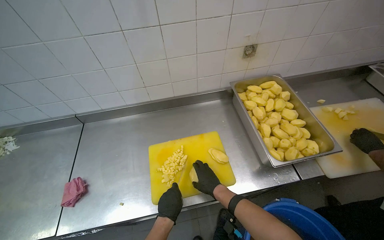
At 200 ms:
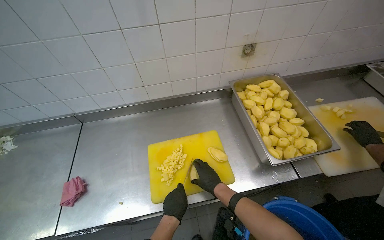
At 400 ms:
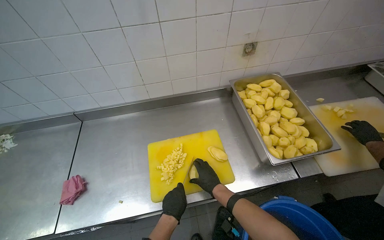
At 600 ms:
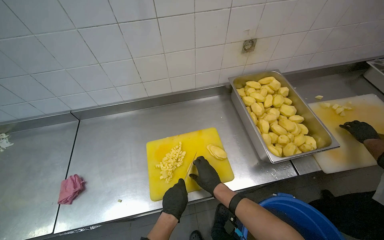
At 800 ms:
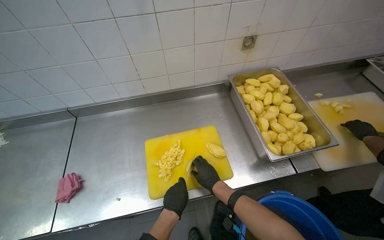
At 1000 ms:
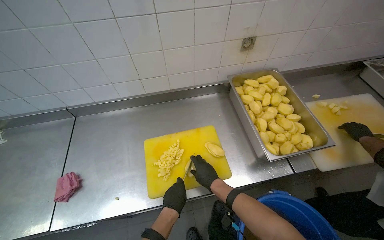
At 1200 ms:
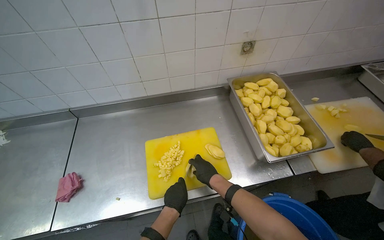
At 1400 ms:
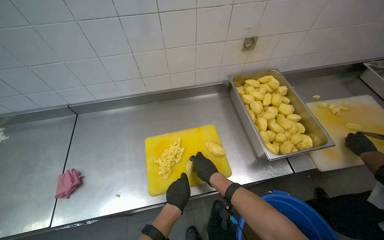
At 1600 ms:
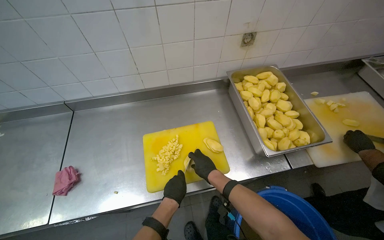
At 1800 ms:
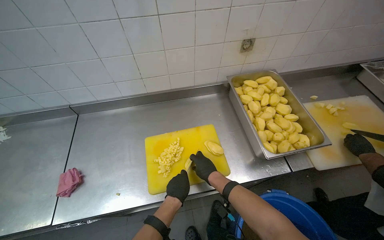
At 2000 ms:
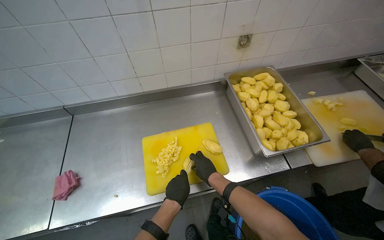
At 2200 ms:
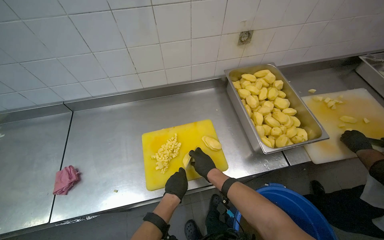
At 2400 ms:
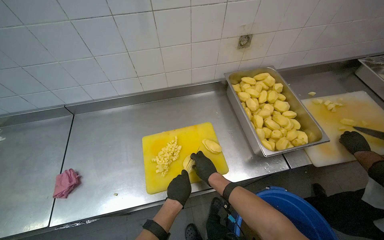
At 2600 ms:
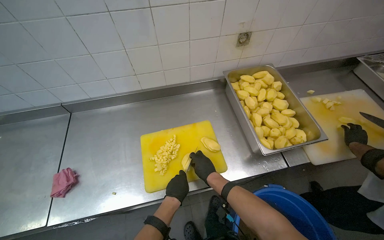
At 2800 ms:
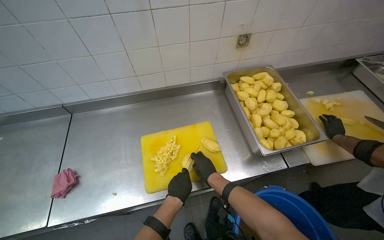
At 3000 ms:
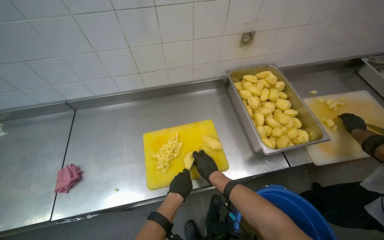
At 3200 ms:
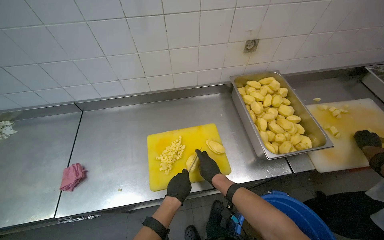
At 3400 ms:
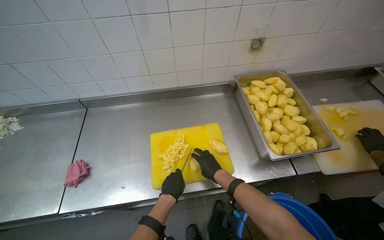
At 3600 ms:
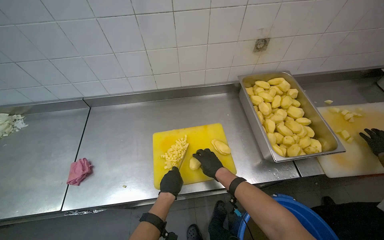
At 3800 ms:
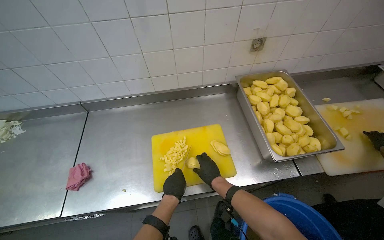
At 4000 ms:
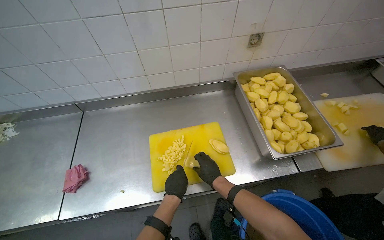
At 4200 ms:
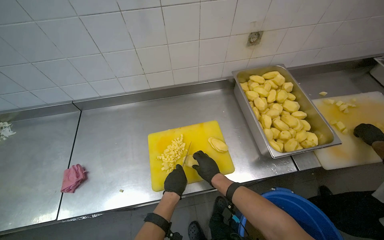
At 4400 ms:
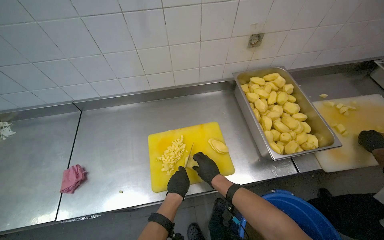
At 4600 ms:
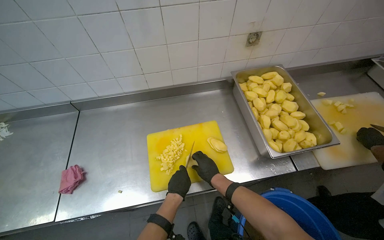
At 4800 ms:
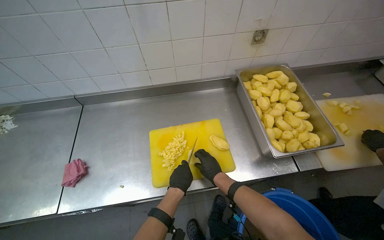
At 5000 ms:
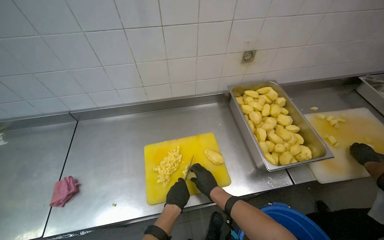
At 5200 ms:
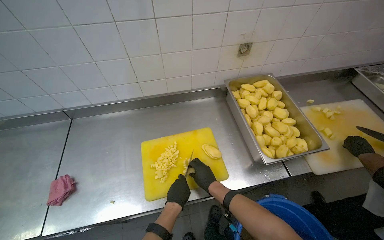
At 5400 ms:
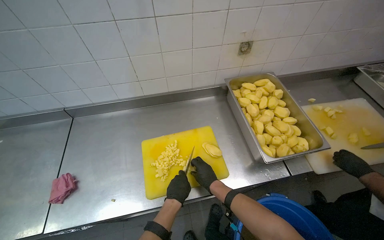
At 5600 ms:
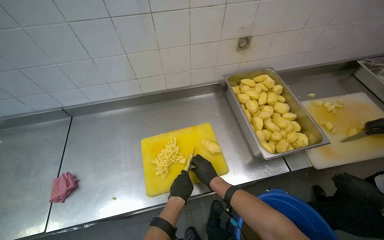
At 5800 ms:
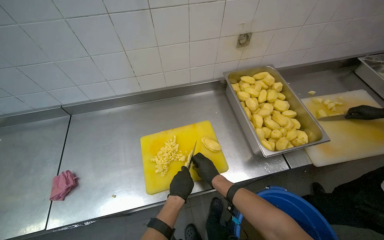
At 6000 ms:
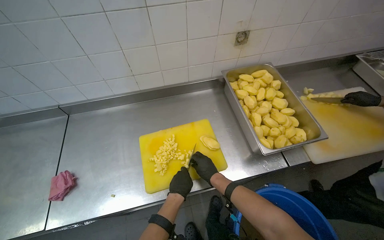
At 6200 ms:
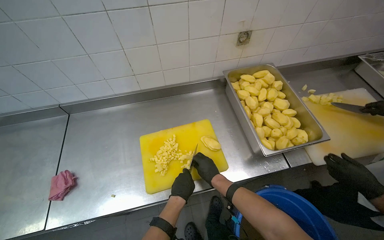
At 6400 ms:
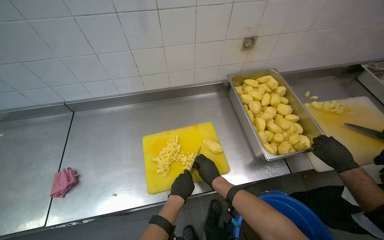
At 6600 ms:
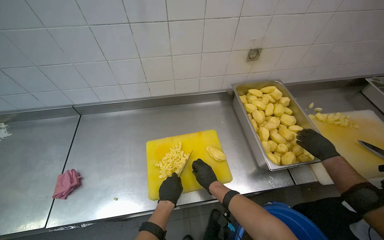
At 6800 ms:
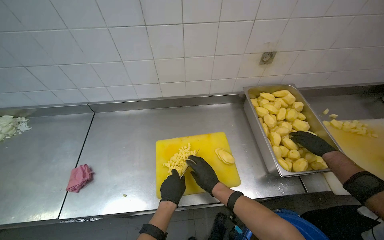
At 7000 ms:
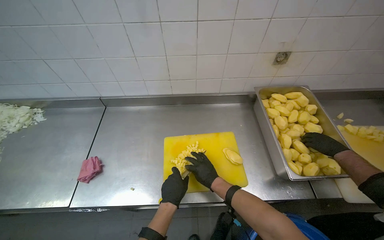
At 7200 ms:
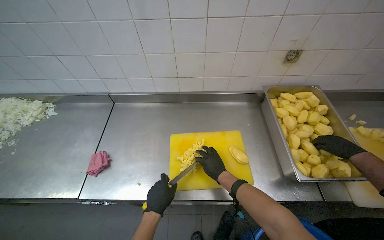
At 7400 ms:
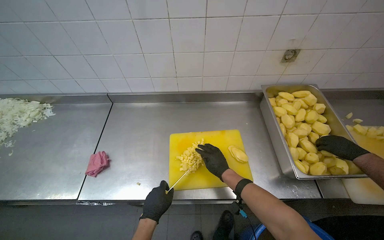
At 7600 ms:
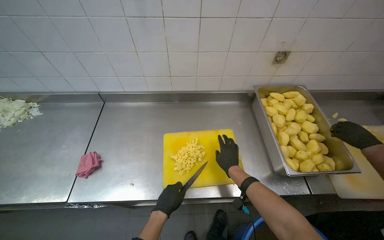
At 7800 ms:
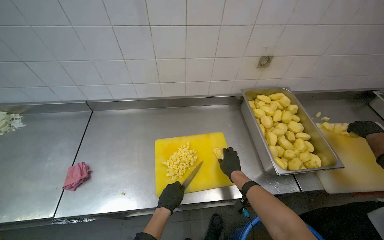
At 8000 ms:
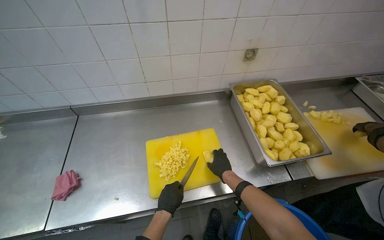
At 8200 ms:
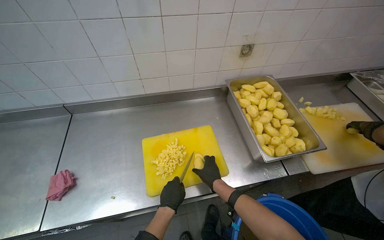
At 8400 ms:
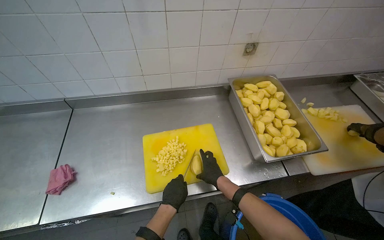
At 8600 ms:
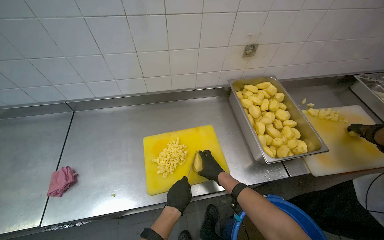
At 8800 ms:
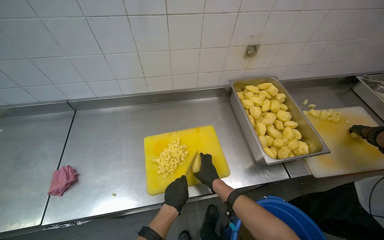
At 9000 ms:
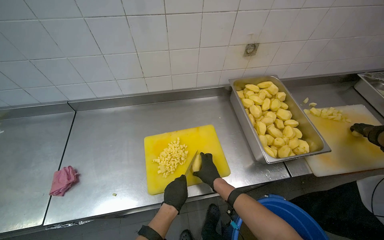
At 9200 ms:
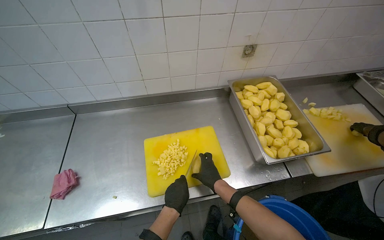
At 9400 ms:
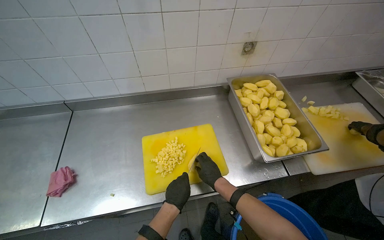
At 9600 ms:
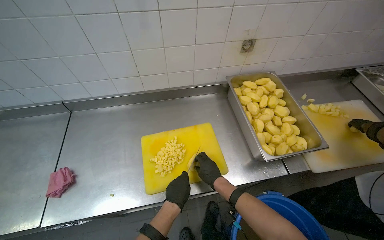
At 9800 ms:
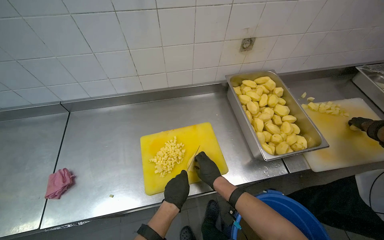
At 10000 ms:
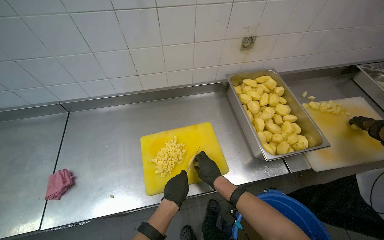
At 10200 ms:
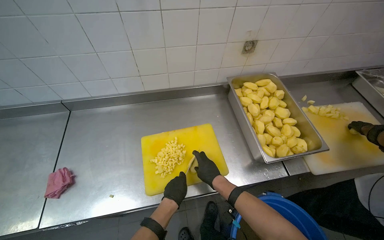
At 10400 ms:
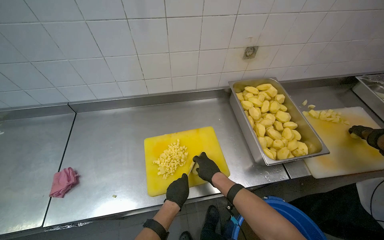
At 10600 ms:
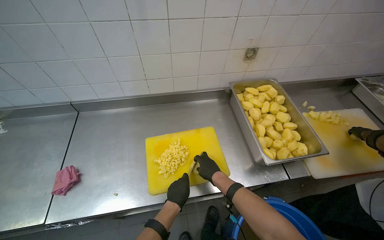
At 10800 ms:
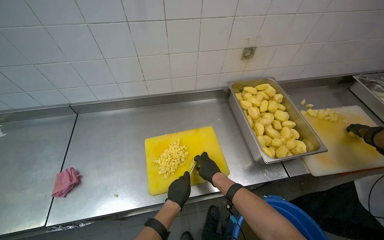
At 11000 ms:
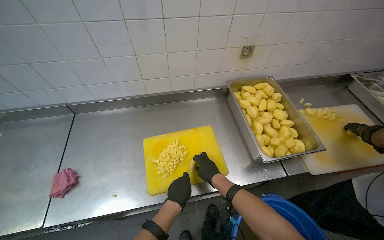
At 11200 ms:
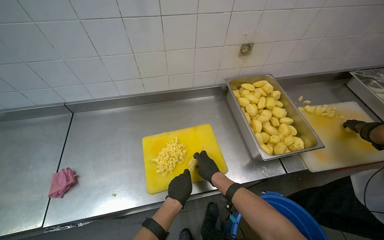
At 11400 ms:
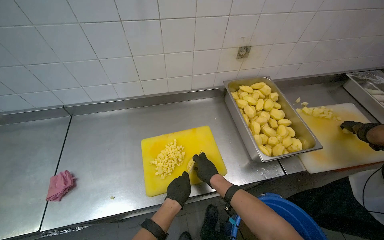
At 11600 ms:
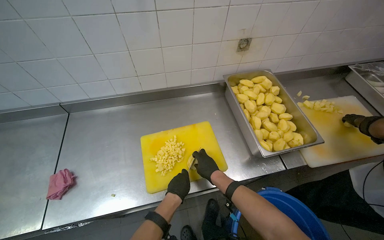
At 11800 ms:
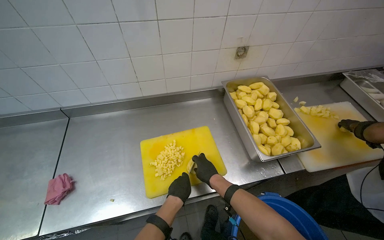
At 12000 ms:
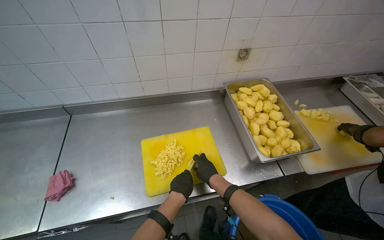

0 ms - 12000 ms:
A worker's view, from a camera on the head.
Job: preparing food.
The whole recording: Chopping potatoes into cubes. The worker chops peeled potatoes into small cubes on a yellow cutting board.
0 ms - 6000 ms: The hands stay close to where they were, moving slightly.
6000 ms - 7600 ms: The left hand goes roughly 15 cm to the left.
9000 ms - 12000 ms: The hands make small movements and keep their place.

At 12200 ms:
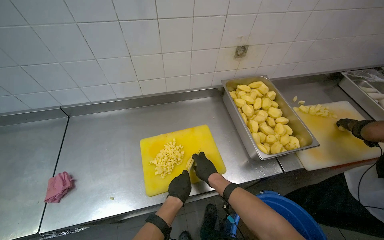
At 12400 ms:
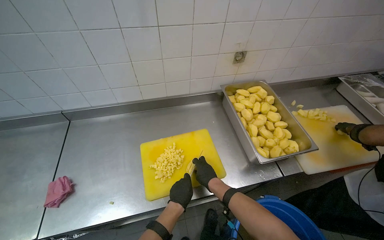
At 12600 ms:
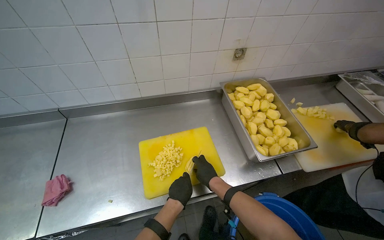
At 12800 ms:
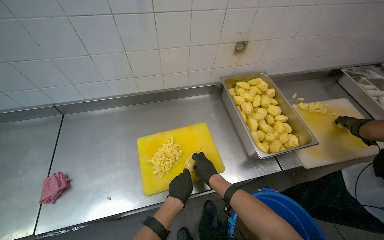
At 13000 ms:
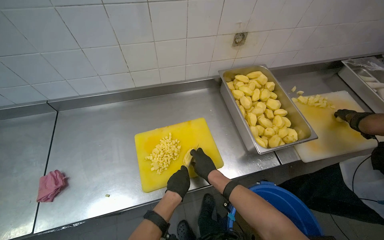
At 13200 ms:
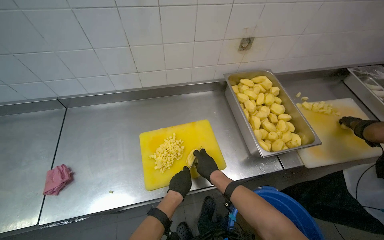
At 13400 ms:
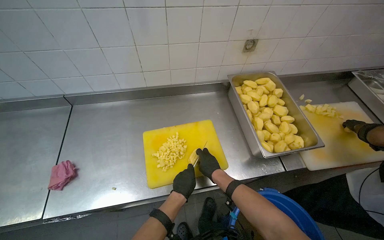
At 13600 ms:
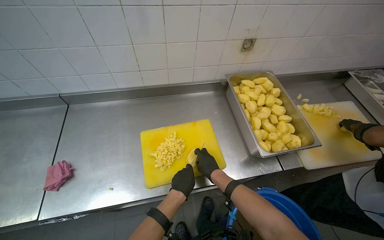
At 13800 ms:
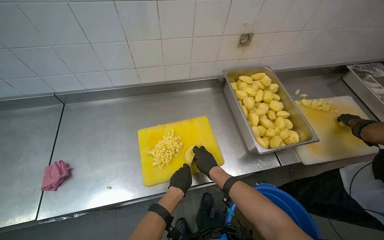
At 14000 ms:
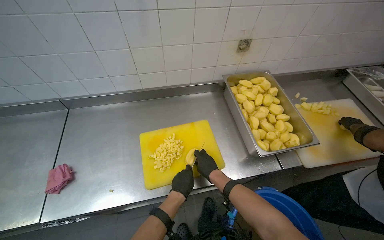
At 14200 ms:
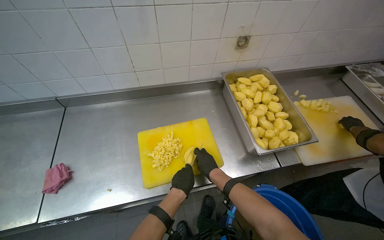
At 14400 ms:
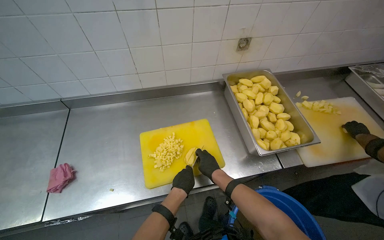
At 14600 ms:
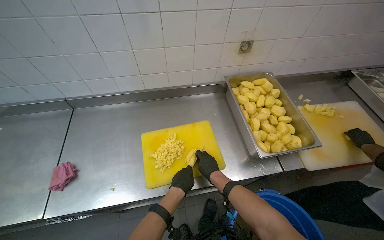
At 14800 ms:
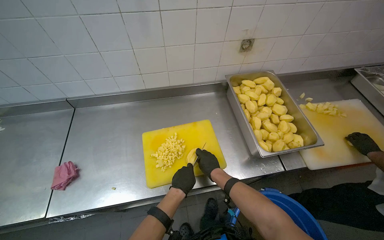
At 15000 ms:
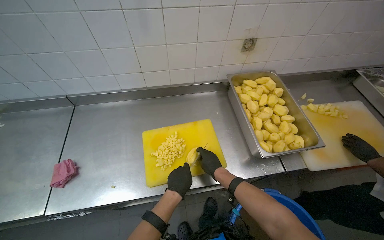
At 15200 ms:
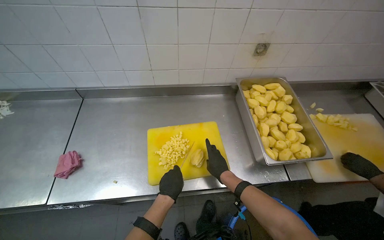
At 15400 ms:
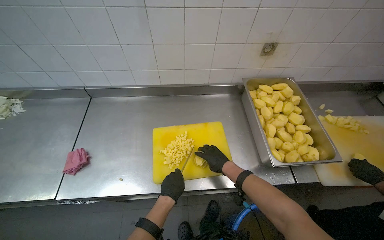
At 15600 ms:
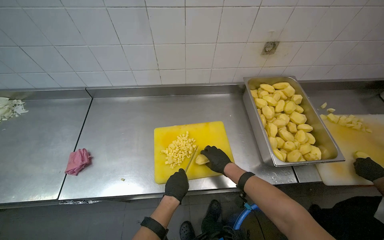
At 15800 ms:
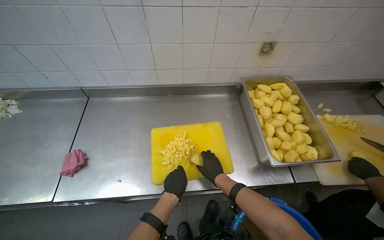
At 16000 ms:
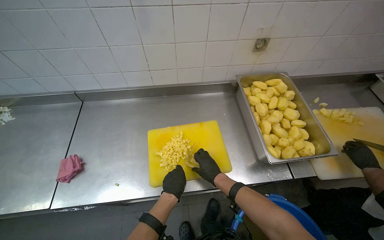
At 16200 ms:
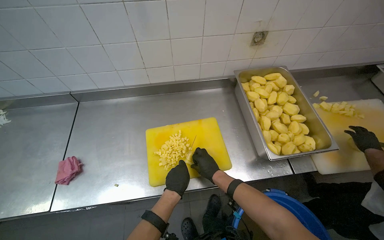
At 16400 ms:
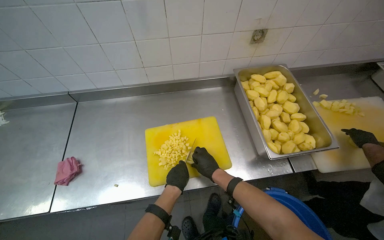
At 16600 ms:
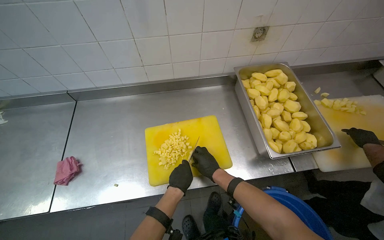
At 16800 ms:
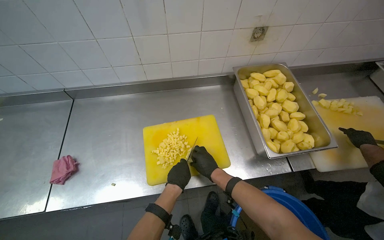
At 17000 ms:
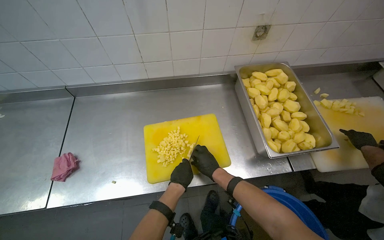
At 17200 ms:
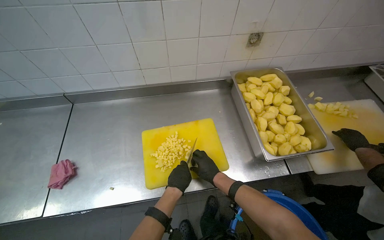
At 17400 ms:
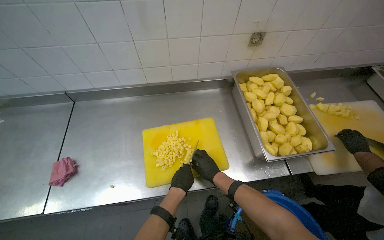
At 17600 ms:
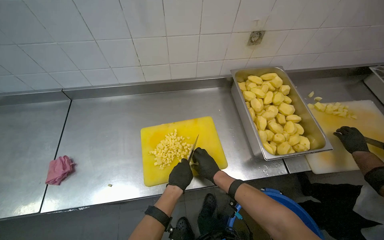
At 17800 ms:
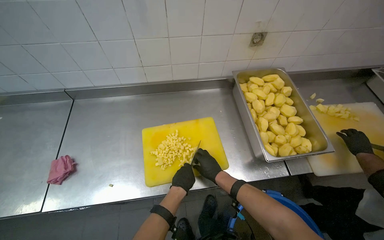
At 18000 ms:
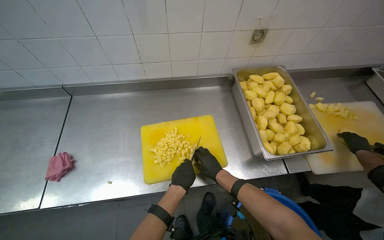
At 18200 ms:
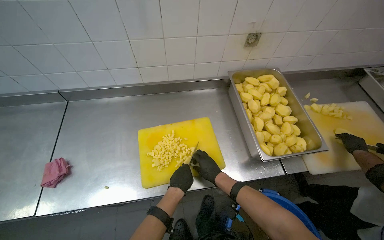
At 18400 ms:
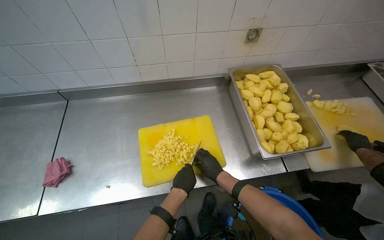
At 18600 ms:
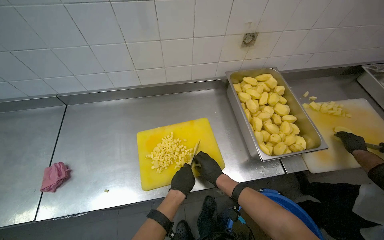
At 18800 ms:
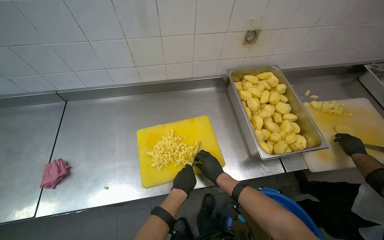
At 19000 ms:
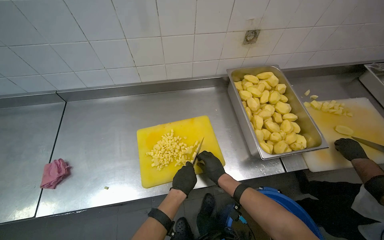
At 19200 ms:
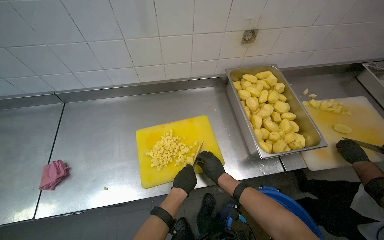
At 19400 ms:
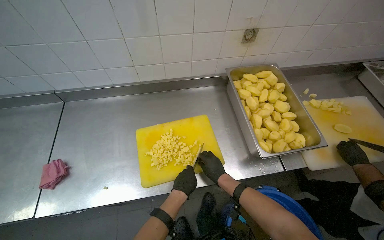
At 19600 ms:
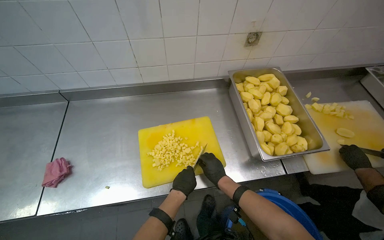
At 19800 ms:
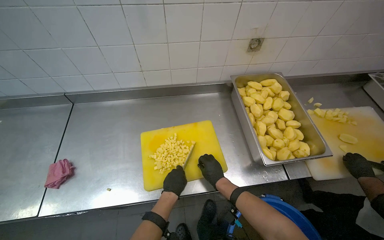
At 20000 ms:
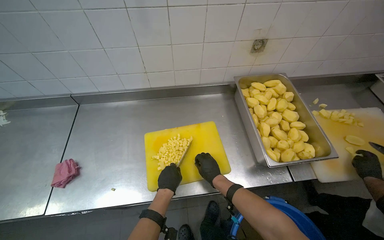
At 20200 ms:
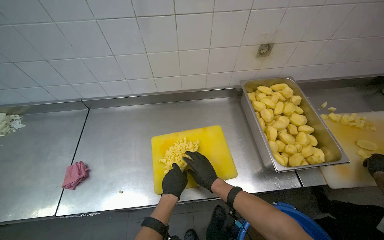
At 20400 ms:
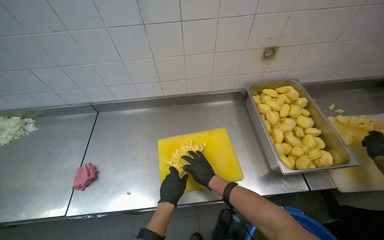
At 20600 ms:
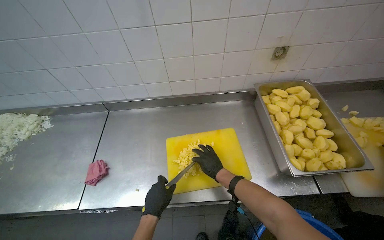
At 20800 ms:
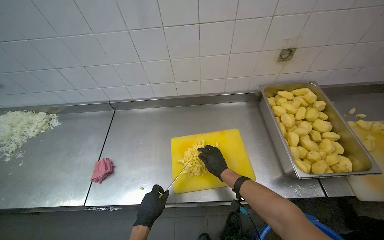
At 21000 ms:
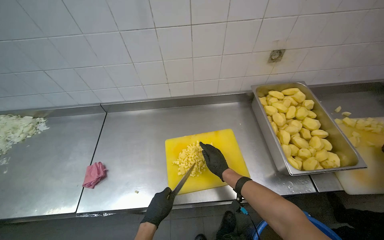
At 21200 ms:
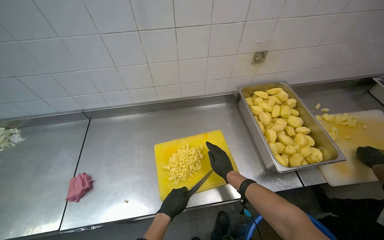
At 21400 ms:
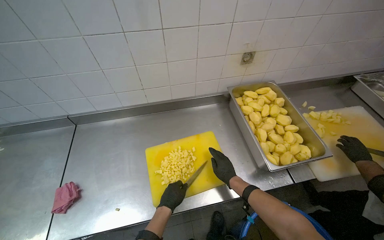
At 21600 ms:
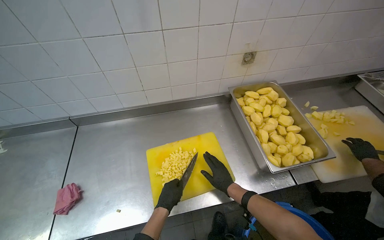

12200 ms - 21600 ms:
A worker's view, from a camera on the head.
Job: preparing food.
The whole recording: Chopping potatoes into cubes. The worker chops peeled potatoes into small cubes on a yellow cutting board.
12200 ms - 15400 ms: The hands make small movements and keep their place.
15400 ms - 20000 ms: The hands stay close to where they were, moving slightly.
